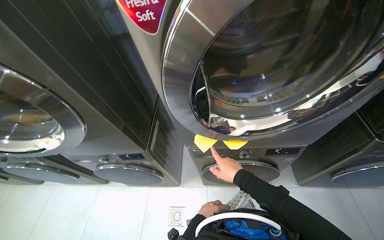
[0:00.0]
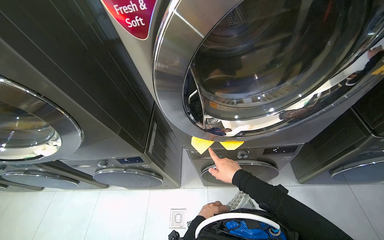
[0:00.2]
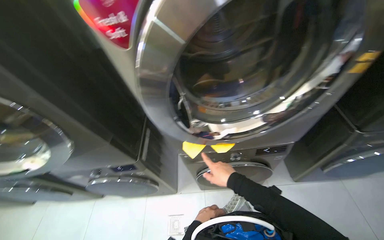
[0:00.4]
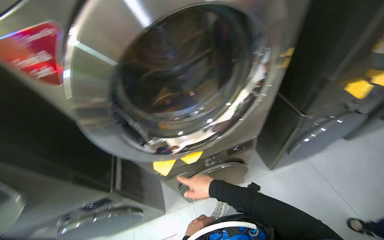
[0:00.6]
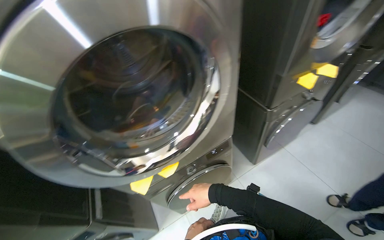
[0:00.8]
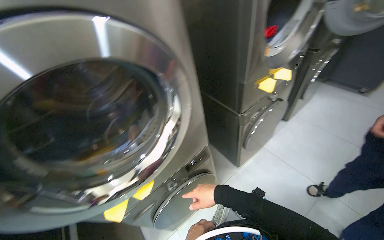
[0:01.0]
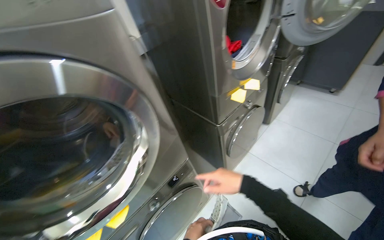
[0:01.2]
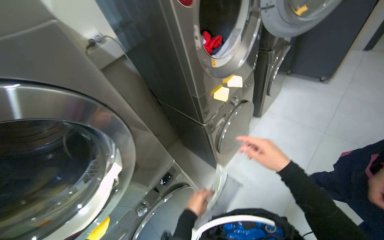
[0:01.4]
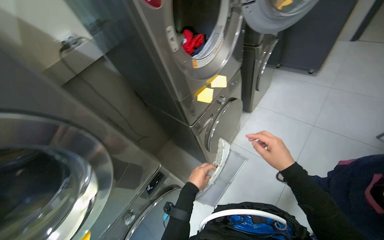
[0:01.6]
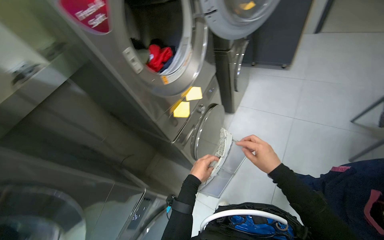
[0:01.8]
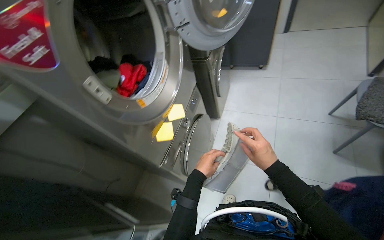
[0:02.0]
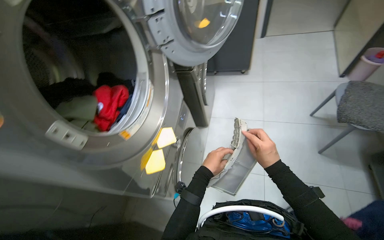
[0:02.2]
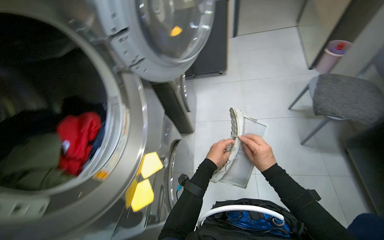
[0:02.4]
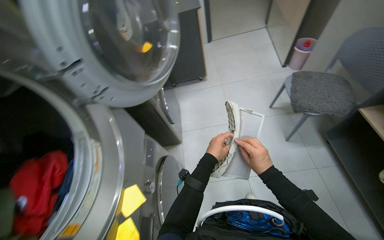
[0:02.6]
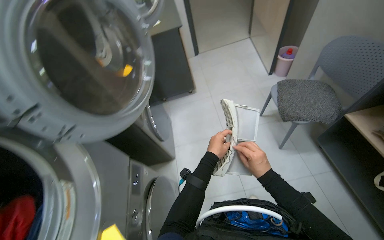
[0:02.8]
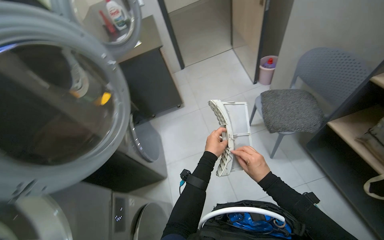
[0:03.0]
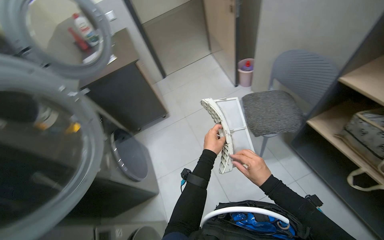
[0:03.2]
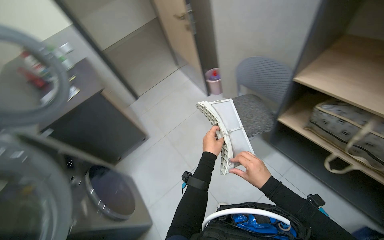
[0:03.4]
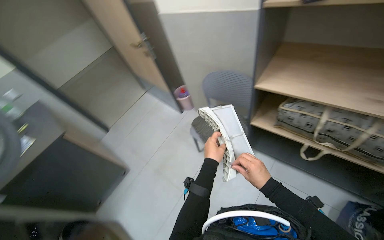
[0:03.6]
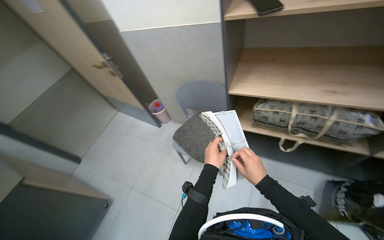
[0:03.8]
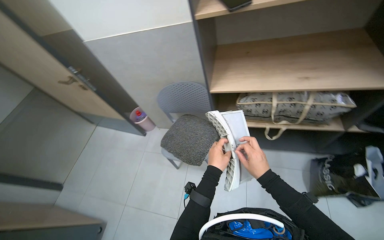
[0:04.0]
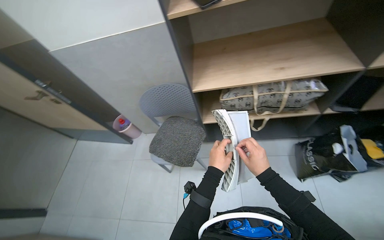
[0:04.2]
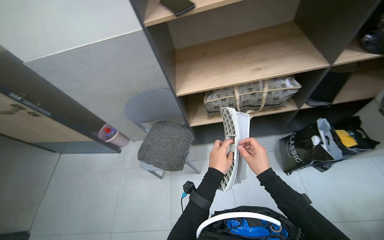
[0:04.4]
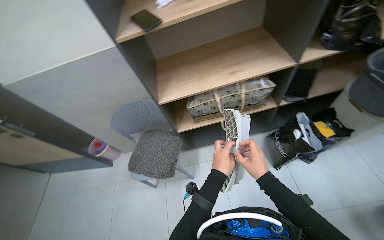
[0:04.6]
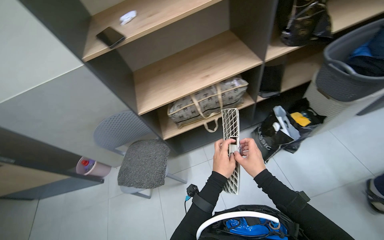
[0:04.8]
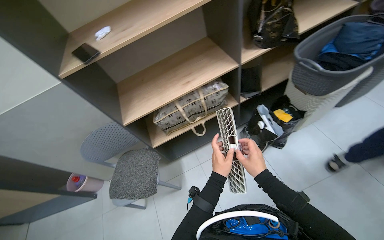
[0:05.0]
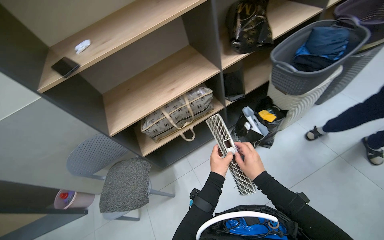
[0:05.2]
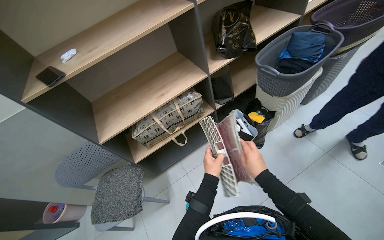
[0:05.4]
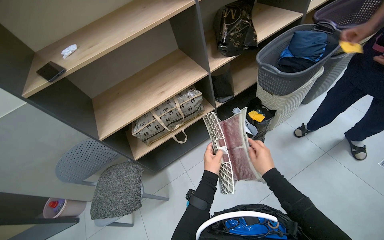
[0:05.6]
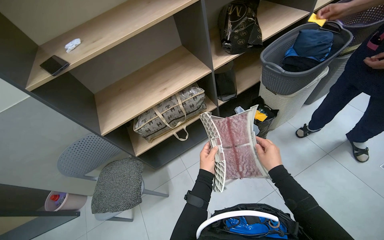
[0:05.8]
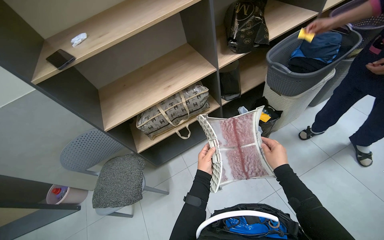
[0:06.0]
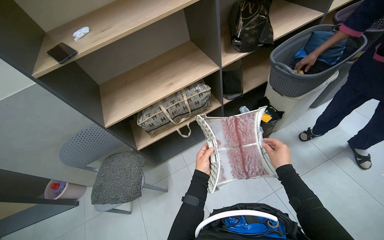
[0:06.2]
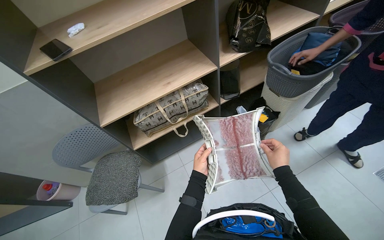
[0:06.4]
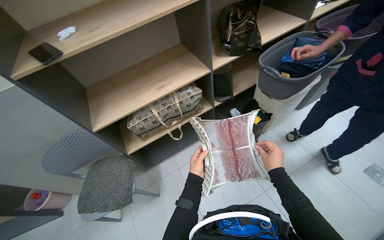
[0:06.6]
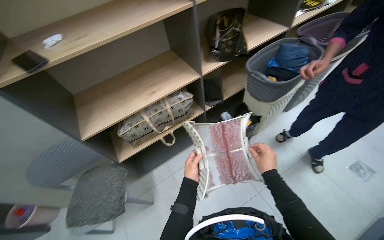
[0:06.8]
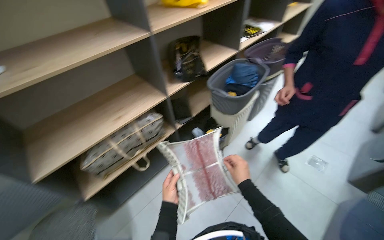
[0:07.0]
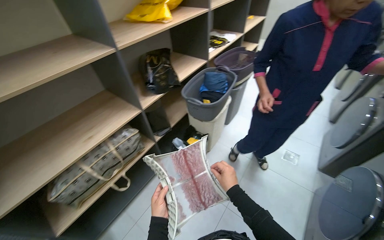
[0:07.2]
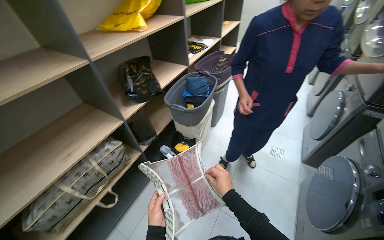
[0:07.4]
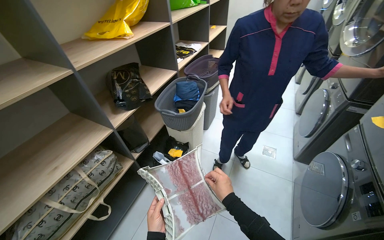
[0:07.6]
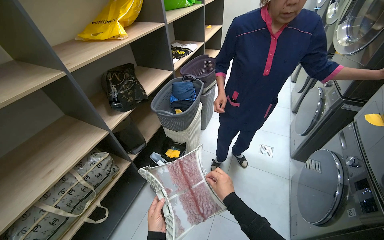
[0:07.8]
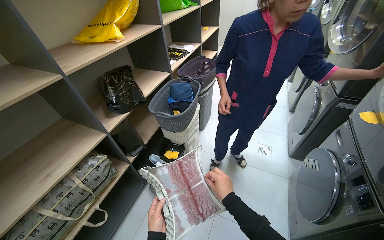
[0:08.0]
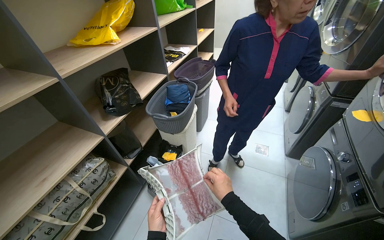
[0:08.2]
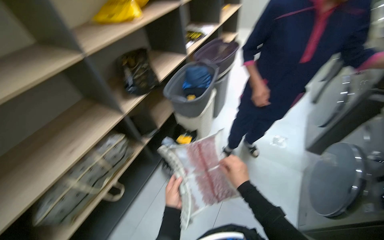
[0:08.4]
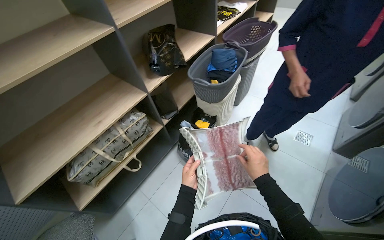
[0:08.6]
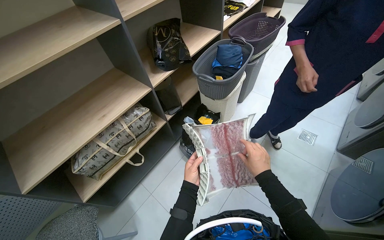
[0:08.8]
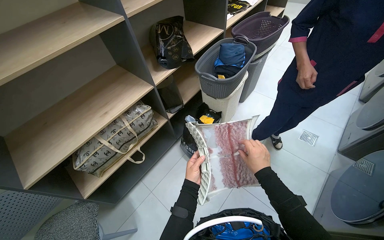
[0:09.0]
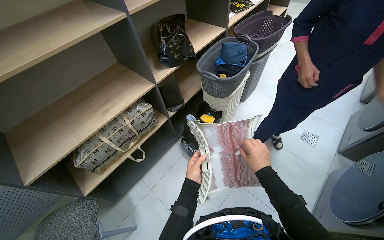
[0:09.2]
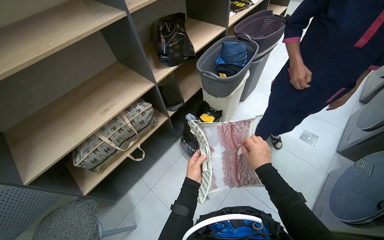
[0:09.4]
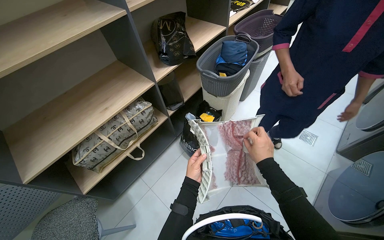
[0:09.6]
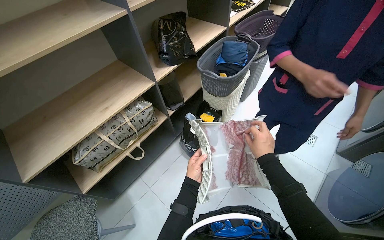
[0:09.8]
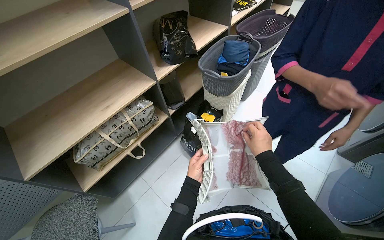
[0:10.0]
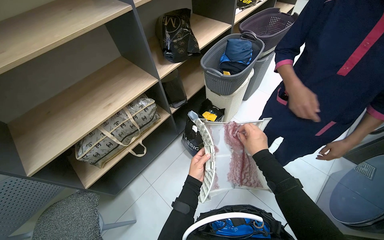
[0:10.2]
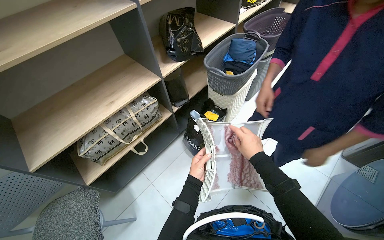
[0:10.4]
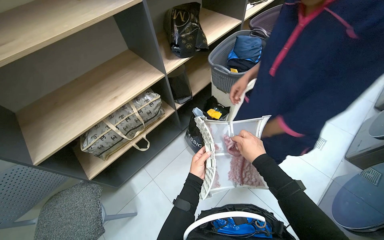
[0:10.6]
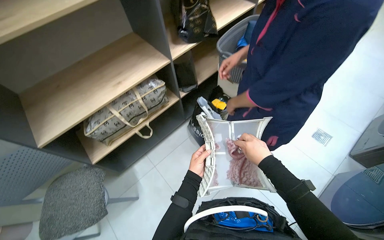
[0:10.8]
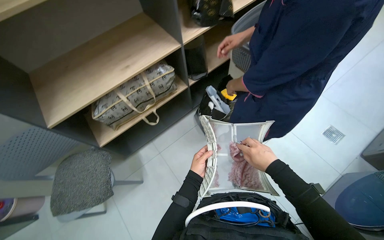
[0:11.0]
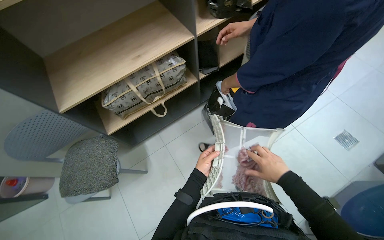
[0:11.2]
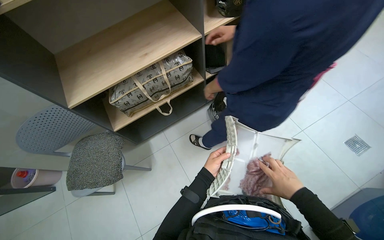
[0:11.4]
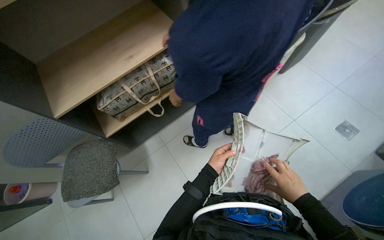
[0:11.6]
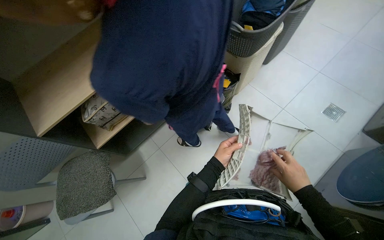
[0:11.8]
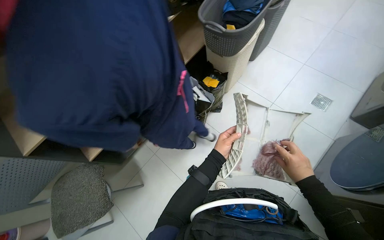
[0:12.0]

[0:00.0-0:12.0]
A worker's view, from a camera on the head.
Job: managing laundry.
The whole recording: Cleaning dryer lint filters. The worker removes lint filters from dryers and cleans them.
0:00.0 to 0:01.6: The wearer moves about 50 cm. The wearer's head swings about 55 degrees to the right.
0:01.6 to 0:03.0: The head travels approximately 60 cm. The head turns to the right by roughly 55 degrees.
0:03.0 to 0:04.4: The wearer looks roughly 75 degrees further to the right. The camera pitches upward, by roughly 15 degrees.
0:04.4 to 0:06.0: The head rotates roughly 25 degrees to the right.
0:06.0 to 0:07.6: The wearer's head swings roughly 40 degrees to the right. The camera pitches upward, by roughly 15 degrees.
0:07.6 to 0:09.0: The camera pitches downward, by about 15 degrees.
0:09.0 to 0:10.4: The hands work in one place, with small movements.
0:10.4 to 0:12.0: The wearer looks roughly 15 degrees further downward. The right hand heads down the picture and to the right, covering some 25 cm; the left hand moves to the right, about 10 cm.

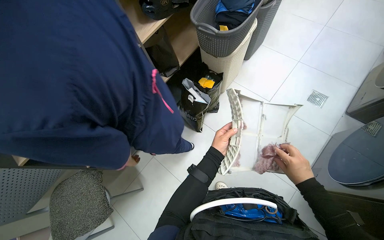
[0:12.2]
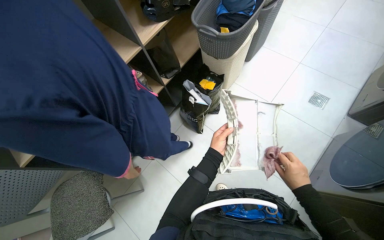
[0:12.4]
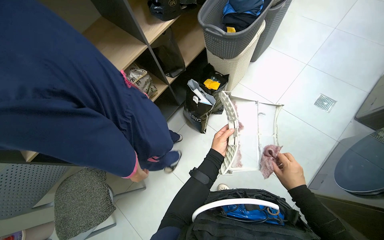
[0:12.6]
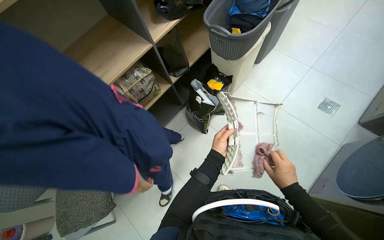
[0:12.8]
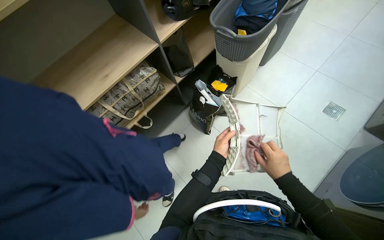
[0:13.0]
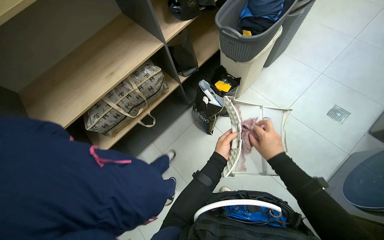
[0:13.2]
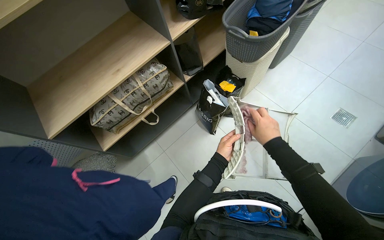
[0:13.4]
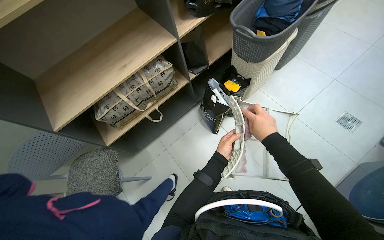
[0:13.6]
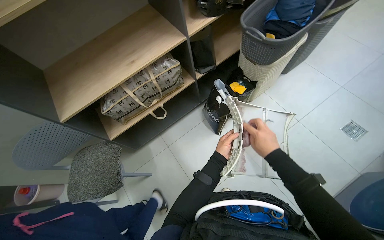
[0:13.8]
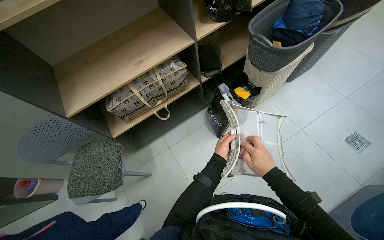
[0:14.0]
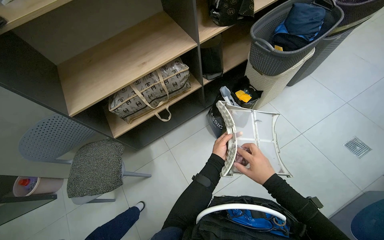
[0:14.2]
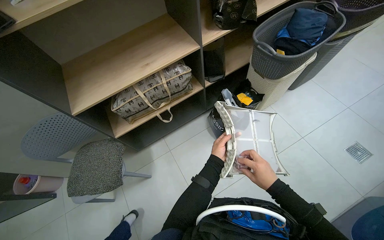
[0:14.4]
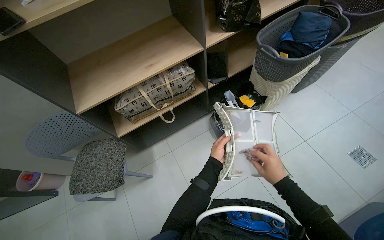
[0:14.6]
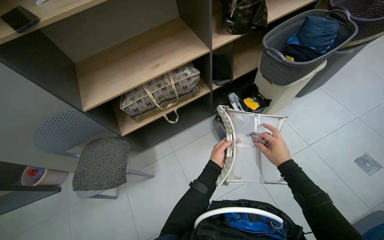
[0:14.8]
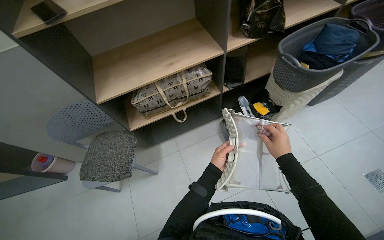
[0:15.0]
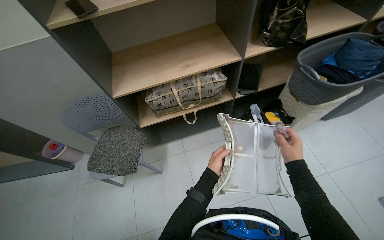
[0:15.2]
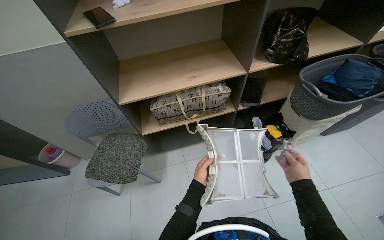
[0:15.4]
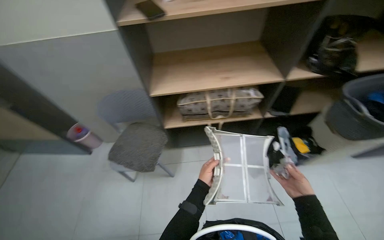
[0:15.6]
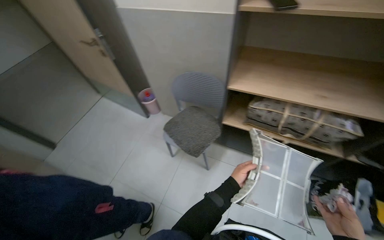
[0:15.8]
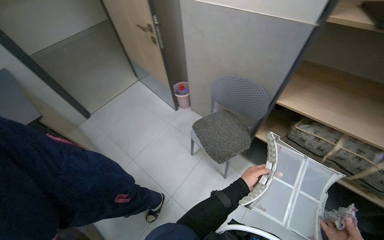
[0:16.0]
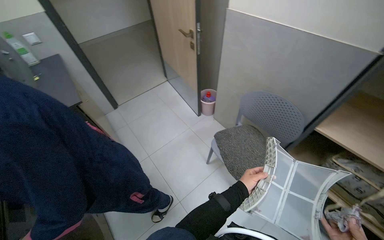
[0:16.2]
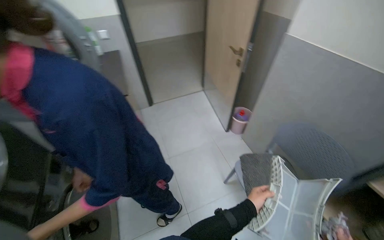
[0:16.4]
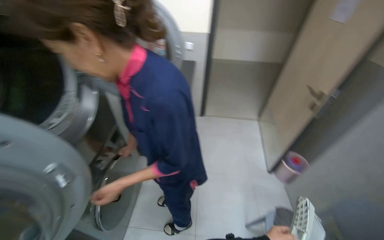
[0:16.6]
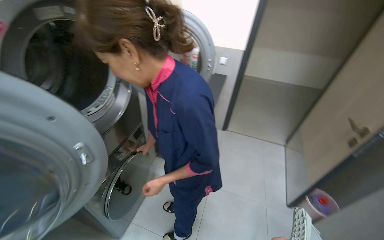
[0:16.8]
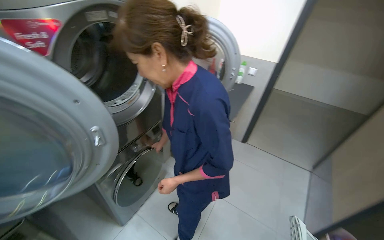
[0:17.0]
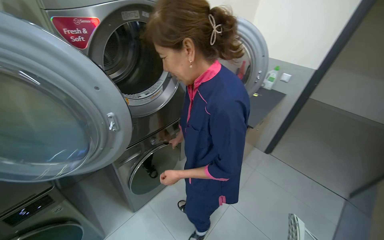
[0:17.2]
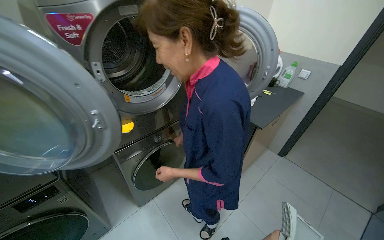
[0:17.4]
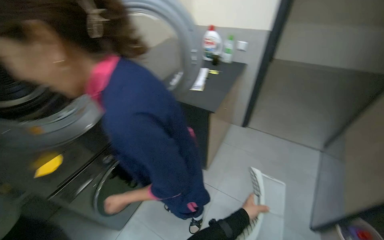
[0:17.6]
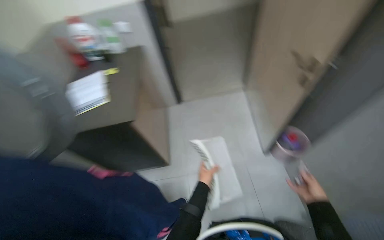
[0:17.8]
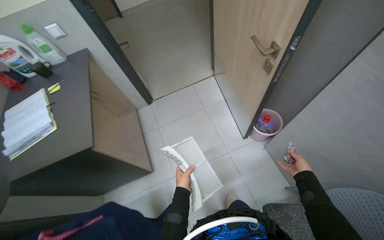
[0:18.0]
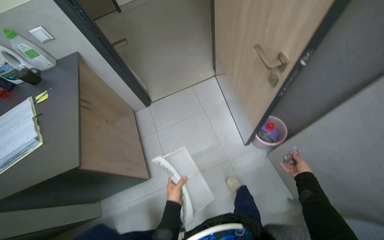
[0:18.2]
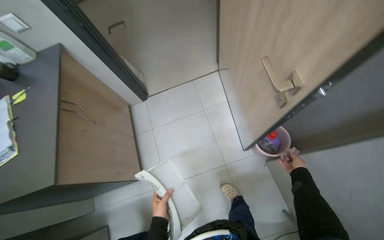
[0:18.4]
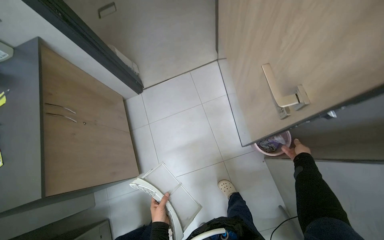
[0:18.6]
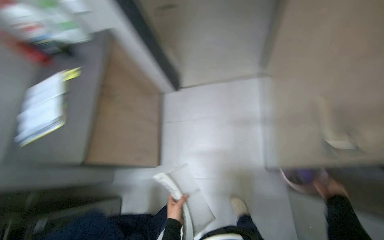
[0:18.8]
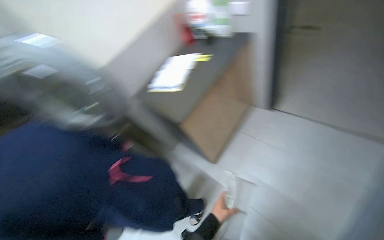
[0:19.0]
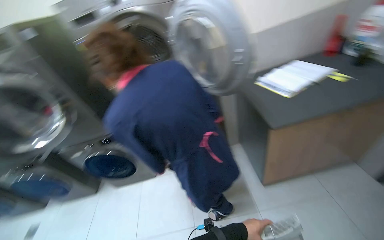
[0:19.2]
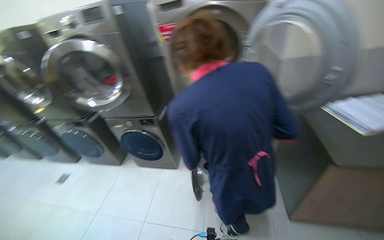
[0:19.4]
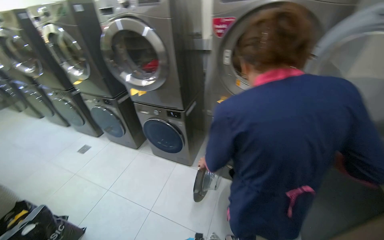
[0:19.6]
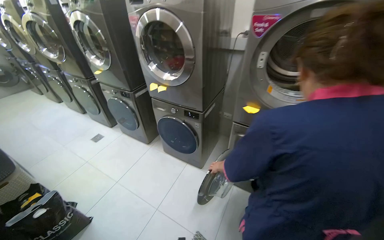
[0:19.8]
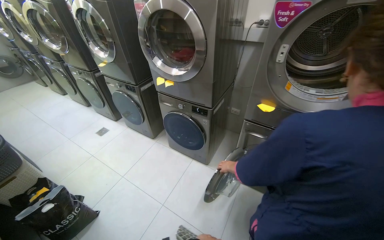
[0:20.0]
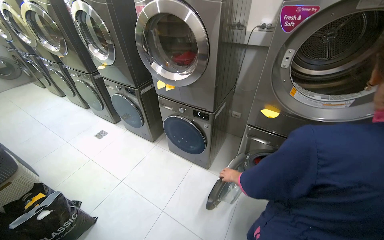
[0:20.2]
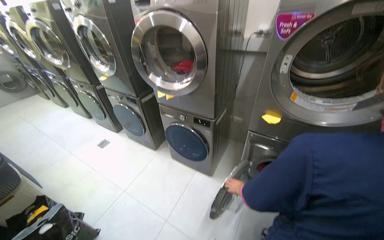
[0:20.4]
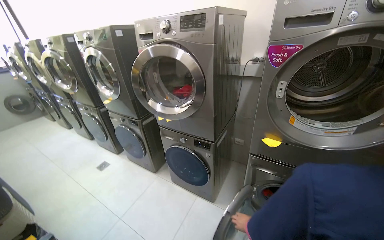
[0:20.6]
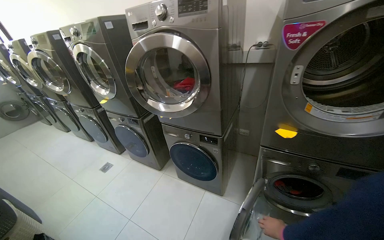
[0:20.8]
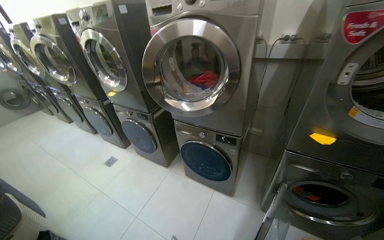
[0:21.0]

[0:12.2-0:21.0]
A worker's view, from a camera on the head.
Job: managing laundry.
The whole recording: Cleaning dryer lint filters. The worker removes lint filters from dryers and cleans them.
0:12.2 to 0:13.6: The right hand travels up the picture and to the left by some 25 cm.
0:15.2 to 0:16.6: The camera is carried about 50 cm. The head rotates roughly 110 degrees to the left.
0:18.0 to 0:19.6: The wearer's head swings some 135 degrees to the left. The view tips downward by roughly 20 degrees.
0:19.6 to 0:21.0: The wearer moves about 40 cm.
